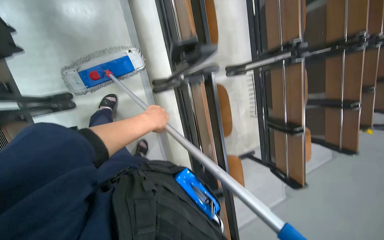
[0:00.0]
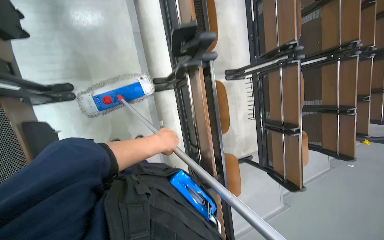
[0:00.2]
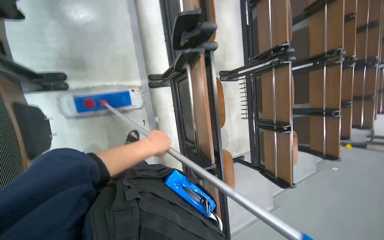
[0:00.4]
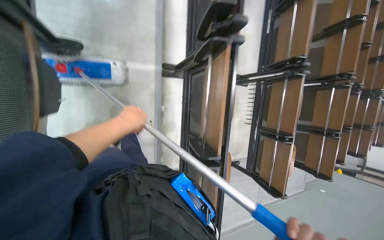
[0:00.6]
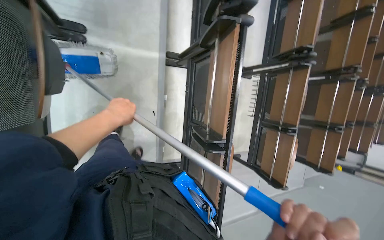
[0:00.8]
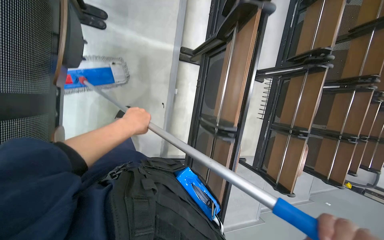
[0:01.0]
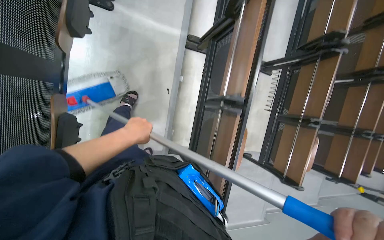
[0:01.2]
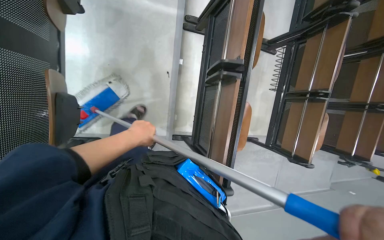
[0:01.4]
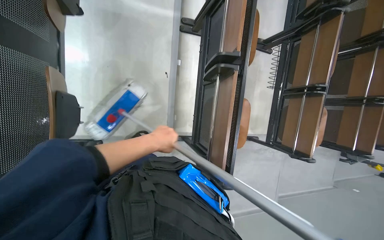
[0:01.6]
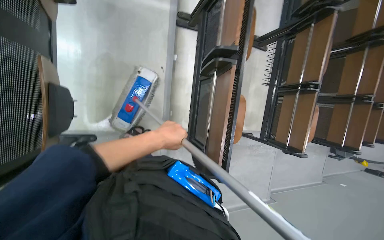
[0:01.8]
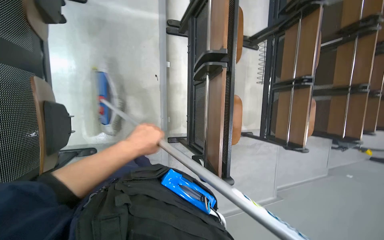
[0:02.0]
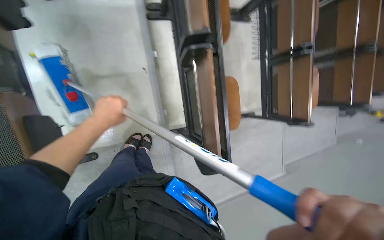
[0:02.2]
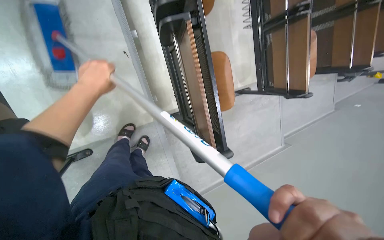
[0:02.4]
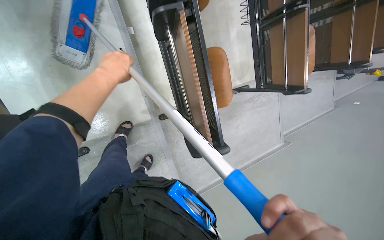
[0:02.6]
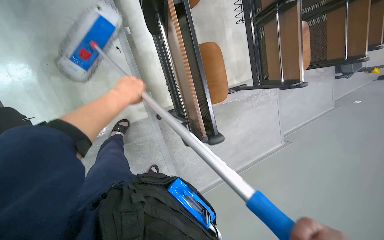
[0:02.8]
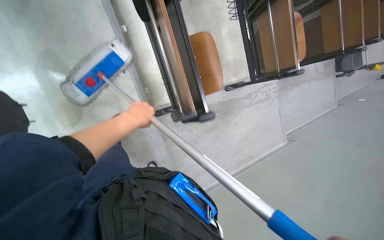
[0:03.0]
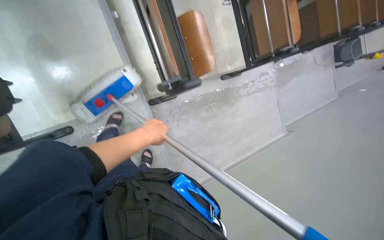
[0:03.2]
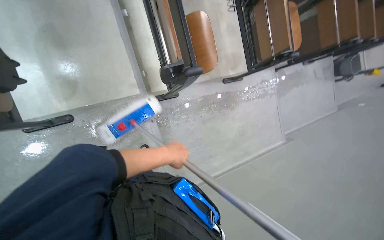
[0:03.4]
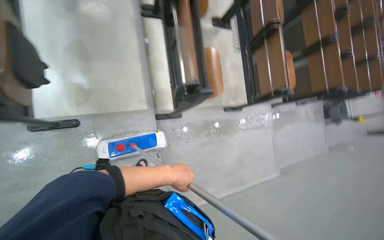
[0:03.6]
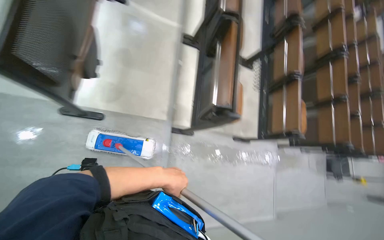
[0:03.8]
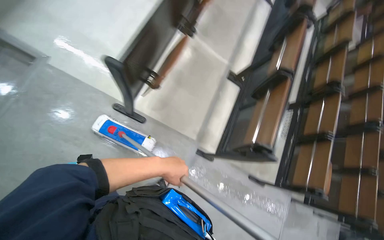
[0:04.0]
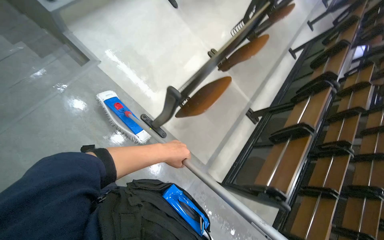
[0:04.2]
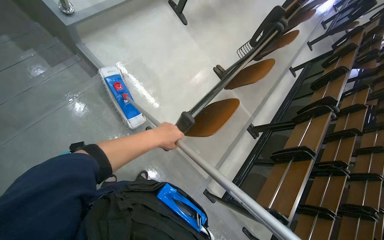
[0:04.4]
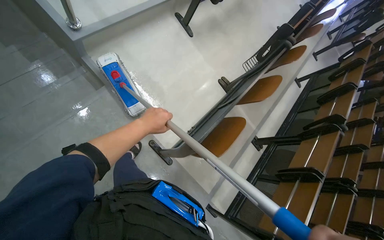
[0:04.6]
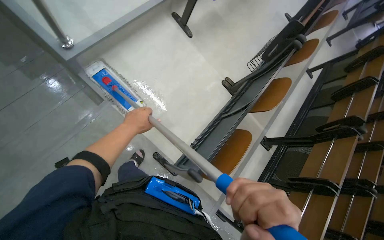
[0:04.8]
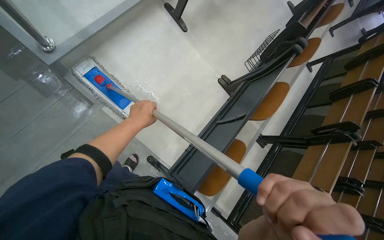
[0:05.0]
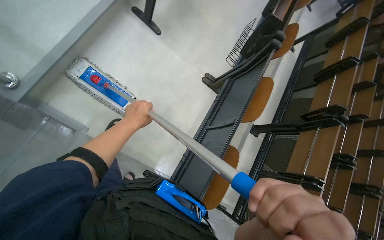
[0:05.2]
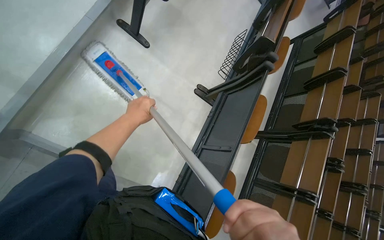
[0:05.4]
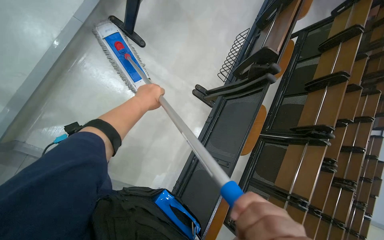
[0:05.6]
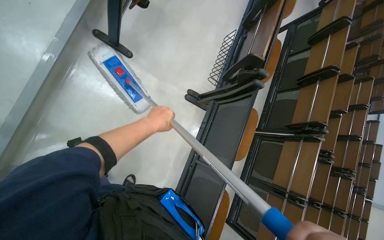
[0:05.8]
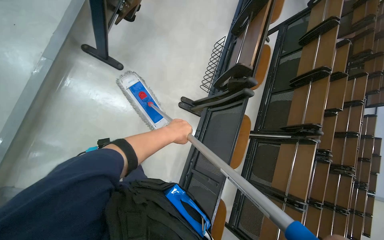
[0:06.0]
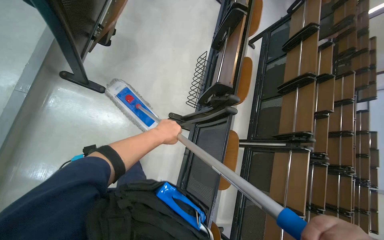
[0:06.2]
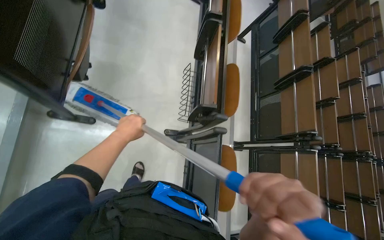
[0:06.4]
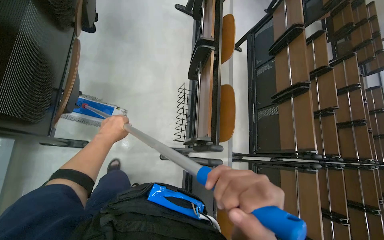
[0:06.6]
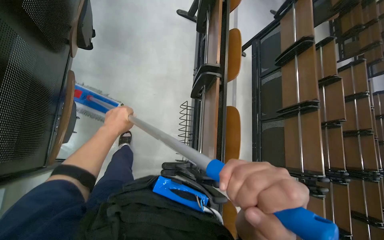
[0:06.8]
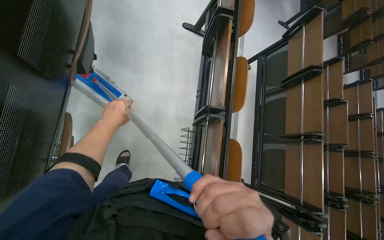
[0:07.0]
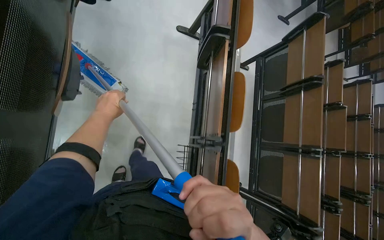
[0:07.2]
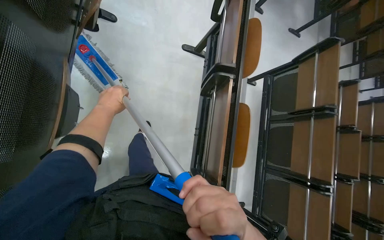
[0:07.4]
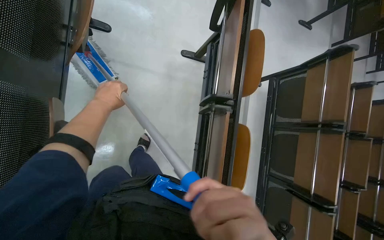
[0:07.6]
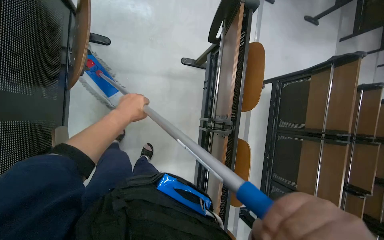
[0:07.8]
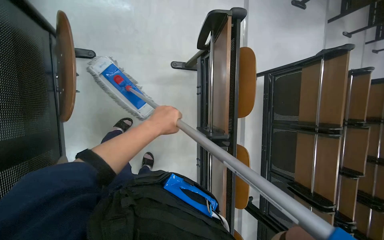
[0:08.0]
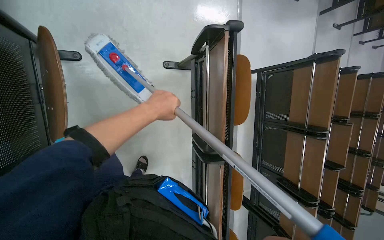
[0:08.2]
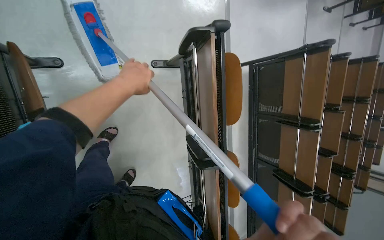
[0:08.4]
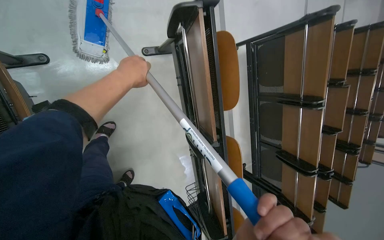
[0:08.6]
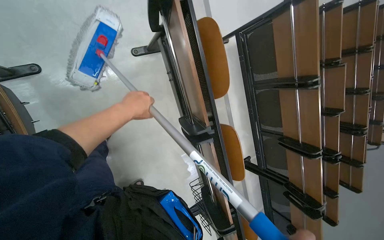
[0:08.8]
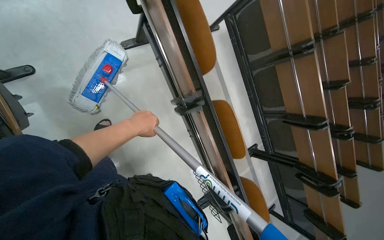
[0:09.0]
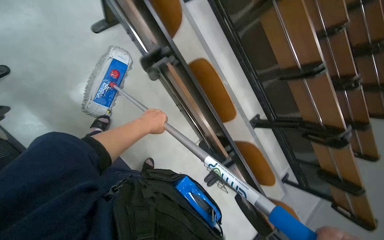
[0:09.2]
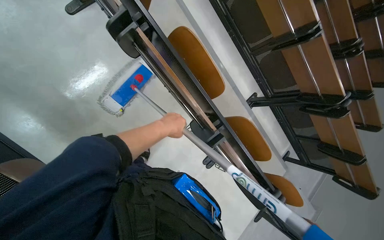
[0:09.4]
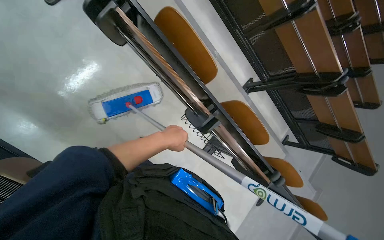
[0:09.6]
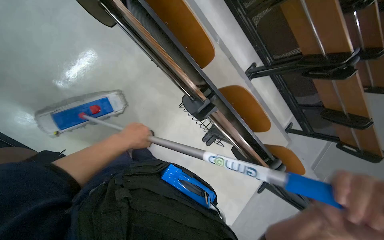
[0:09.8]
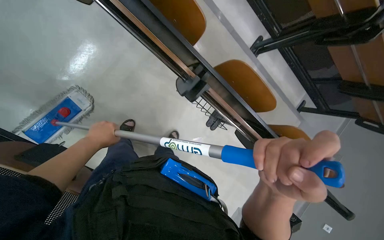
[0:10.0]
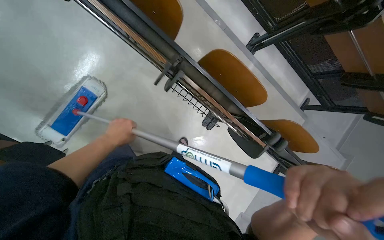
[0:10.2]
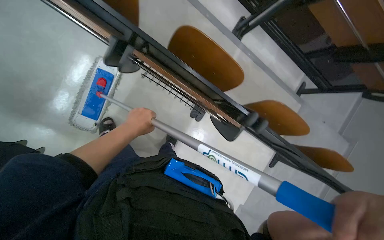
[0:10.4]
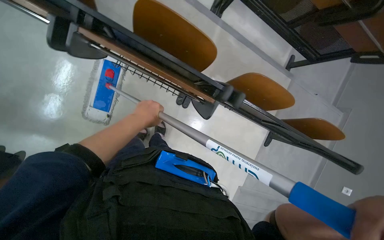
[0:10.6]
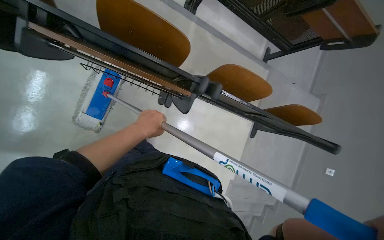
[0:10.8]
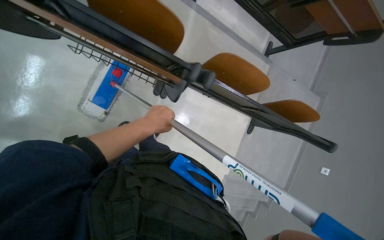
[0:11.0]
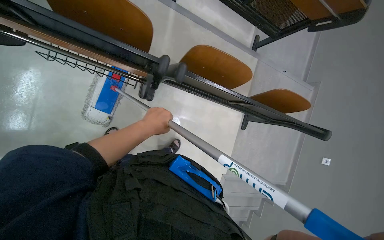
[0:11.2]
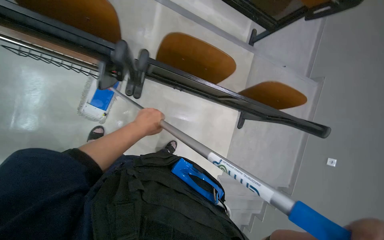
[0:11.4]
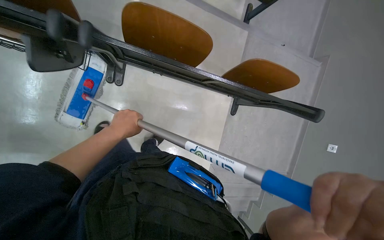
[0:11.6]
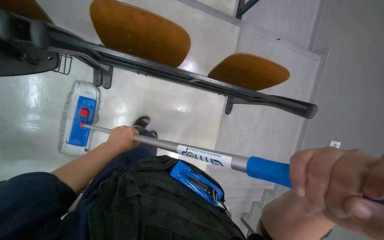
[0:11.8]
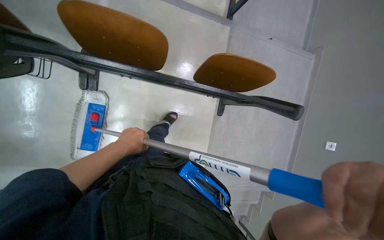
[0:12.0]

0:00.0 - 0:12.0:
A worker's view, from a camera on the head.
Job: mopping floor.
The whole recording: Mopping lecture hall floor. The worker dips the mop into the bucket and mops the floor of the lecture hall.
0:00.0 - 0:01.6: The camera is carried approximately 70 cm.
0:03.0 - 0:04.4: The head travels roughly 90 cm. The view tilts some 40 degrees upward. The scene rotates clockwise by roughly 55 degrees.
0:04.4 - 0:06.0: The camera is carried some 1 m. The view tilts some 20 degrees downward.
0:06.0 - 0:07.6: The camera is carried about 1.5 m.
0:07.6 - 0:09.0: The view tips downward by some 15 degrees. The scene turns some 30 degrees counterclockwise in the picture. The left hand heads to the right, covering about 15 cm.
0:09.0 - 0:10.4: The head travels roughly 70 cm. The wearer looks some 20 degrees further downward. The scene rotates counterclockwise by approximately 30 degrees.
0:10.4 - 0:12.0: The wearer moves to the right, about 80 cm.

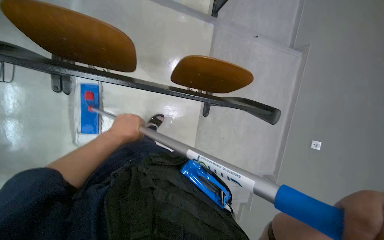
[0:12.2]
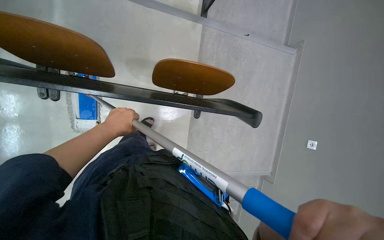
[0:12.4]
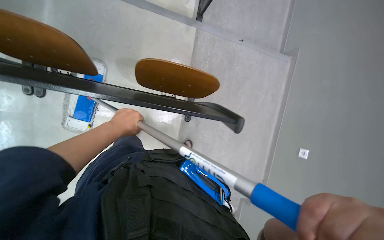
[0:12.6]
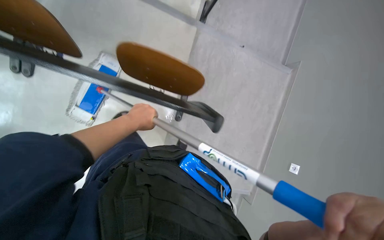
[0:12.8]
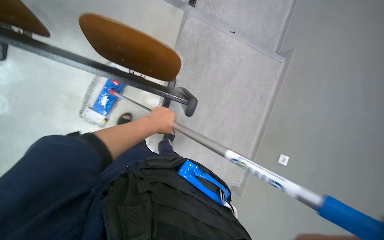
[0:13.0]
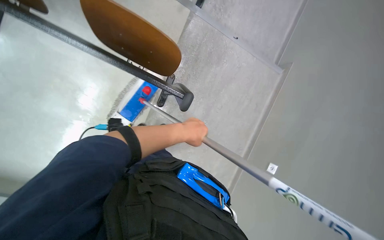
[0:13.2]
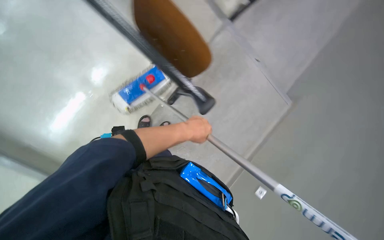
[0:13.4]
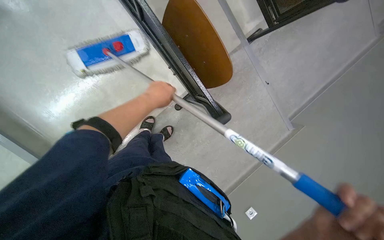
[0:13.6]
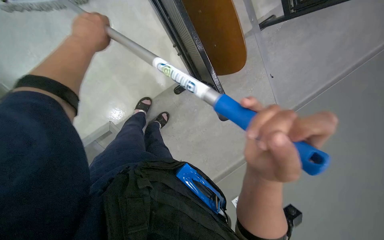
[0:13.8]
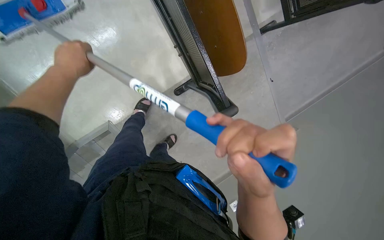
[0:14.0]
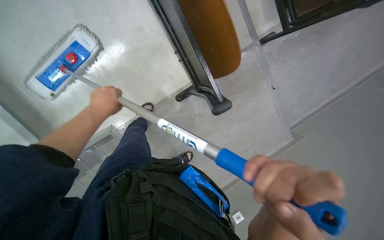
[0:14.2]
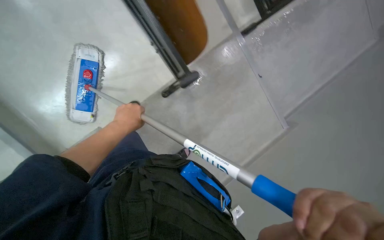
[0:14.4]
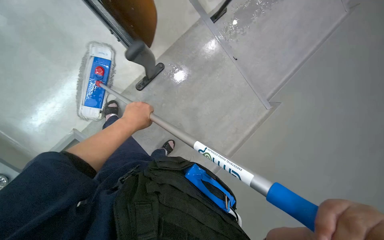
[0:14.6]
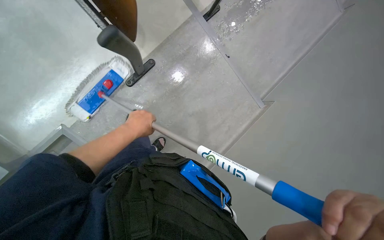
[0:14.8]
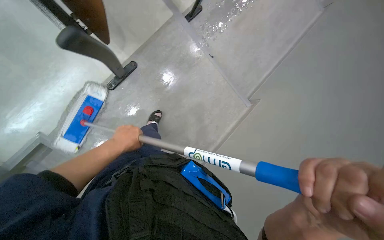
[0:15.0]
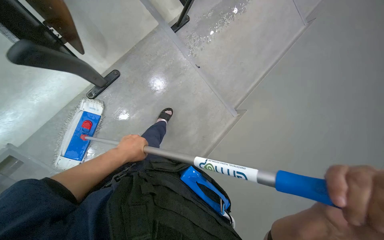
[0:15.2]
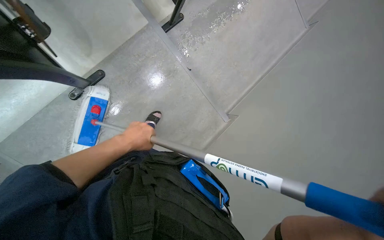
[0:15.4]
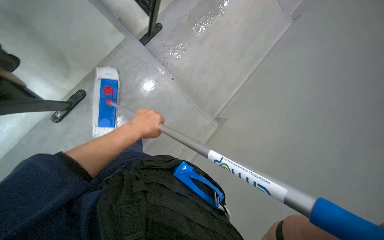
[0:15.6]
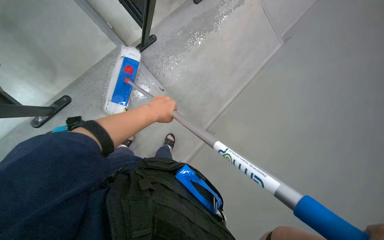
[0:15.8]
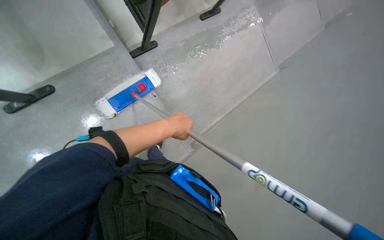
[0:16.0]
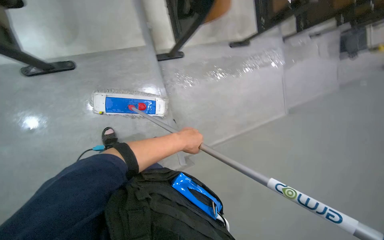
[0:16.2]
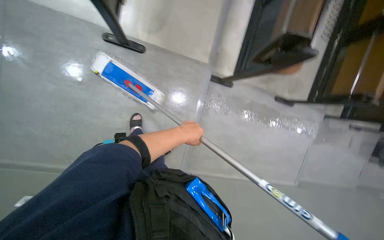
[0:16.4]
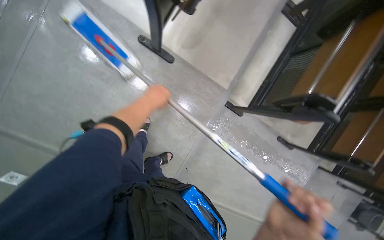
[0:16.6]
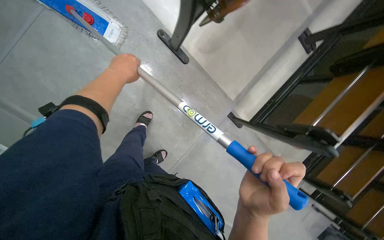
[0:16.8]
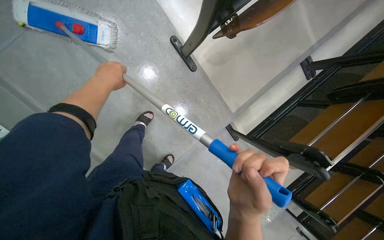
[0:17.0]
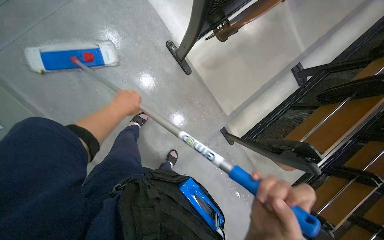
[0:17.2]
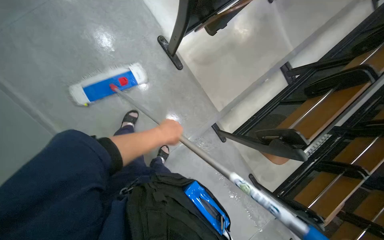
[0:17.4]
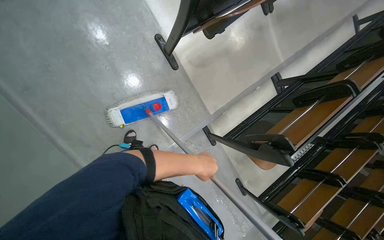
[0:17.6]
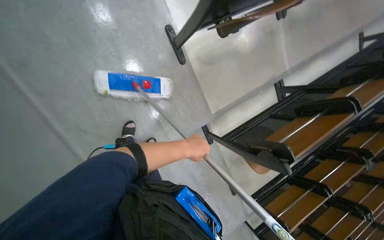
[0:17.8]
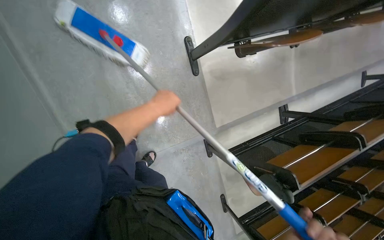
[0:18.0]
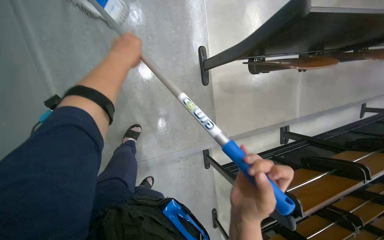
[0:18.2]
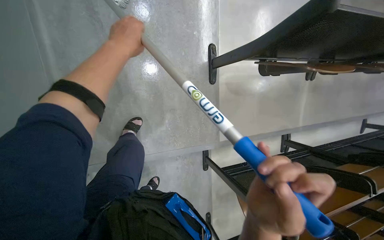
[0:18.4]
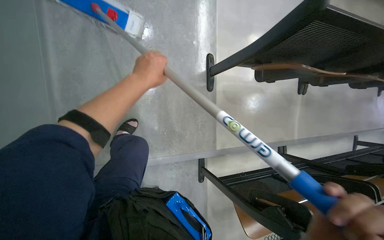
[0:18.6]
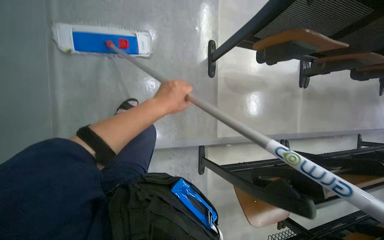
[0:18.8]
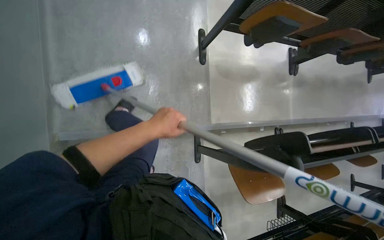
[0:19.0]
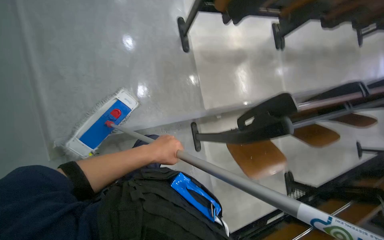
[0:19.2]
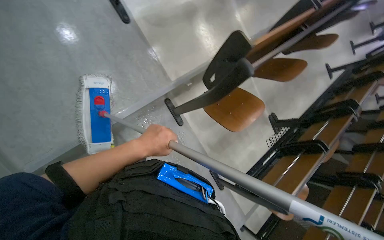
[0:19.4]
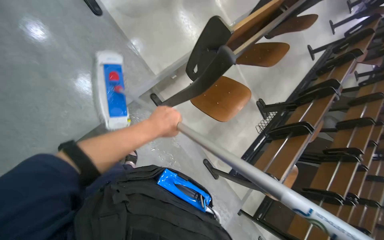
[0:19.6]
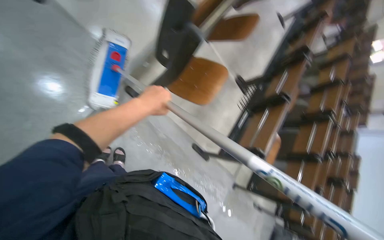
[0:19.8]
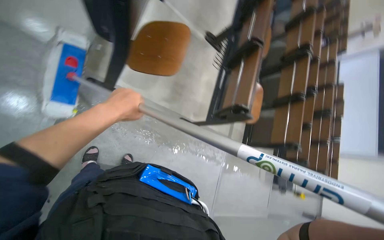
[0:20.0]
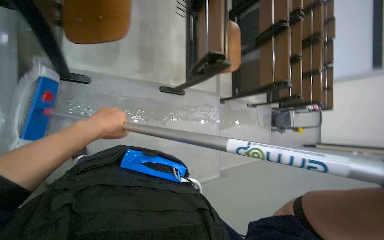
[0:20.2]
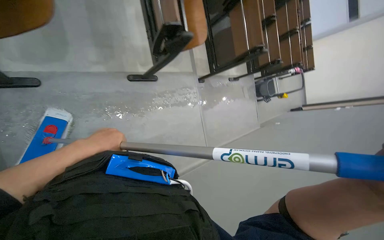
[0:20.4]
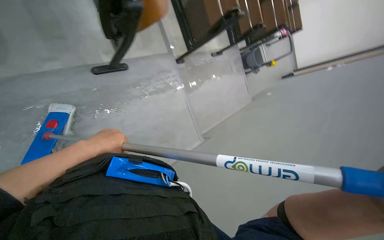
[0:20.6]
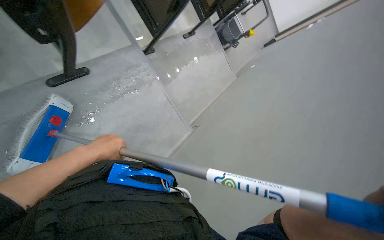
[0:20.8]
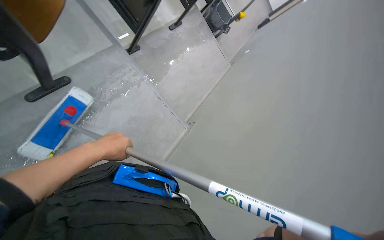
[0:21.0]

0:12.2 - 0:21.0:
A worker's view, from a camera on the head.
Job: mopping floor.
The whole recording: Mopping lecture hall floor. The worker dips the mop into the bucket and mops the floor of the lecture hall.
0:12.2 - 0:13.6: The wearer moves to the right, approximately 40 cm. The scene turns approximately 25 degrees clockwise in the picture.
0:13.6 - 0:15.2: The left hand travels down the picture by approximately 15 cm.
0:16.6 - 0:18.0: The camera sweeps to the right, by roughly 15 degrees. The scene turns approximately 40 degrees clockwise in the picture. The left hand swings up and down the picture, approximately 25 cm each way, with 2 reversals.
0:18.0 - 0:19.6: The head travels roughly 50 cm. The head rotates approximately 25 degrees to the right.
0:19.6 - 0:21.0: The camera is carried roughly 80 cm. The head turns to the right by roughly 80 degrees. The view tips downward by approximately 50 degrees.
